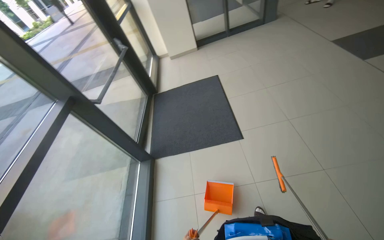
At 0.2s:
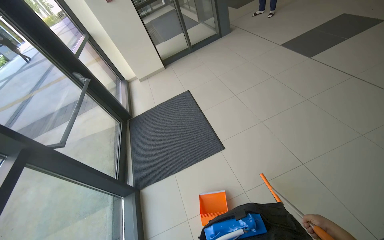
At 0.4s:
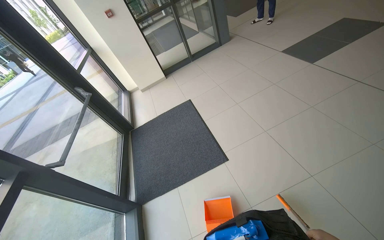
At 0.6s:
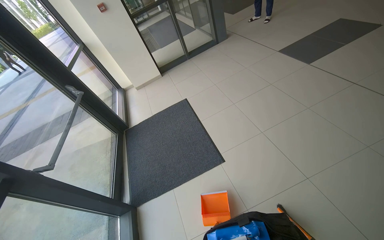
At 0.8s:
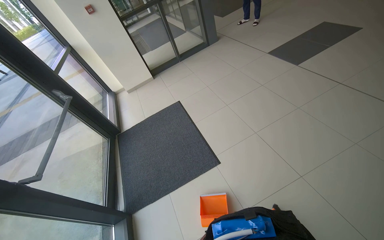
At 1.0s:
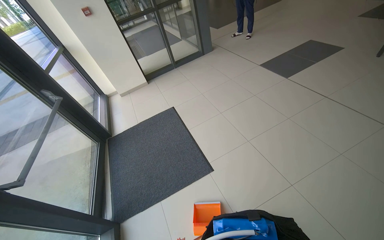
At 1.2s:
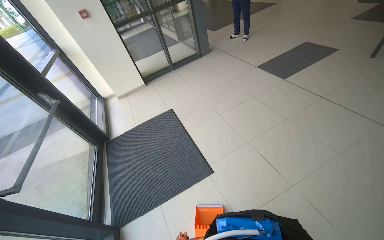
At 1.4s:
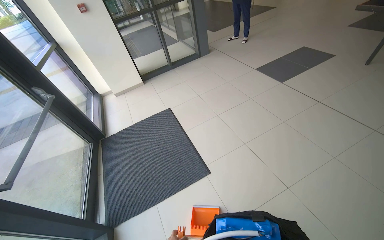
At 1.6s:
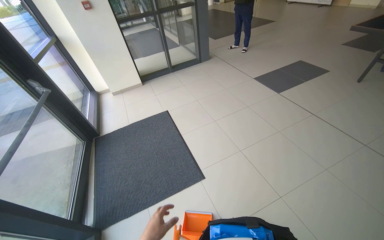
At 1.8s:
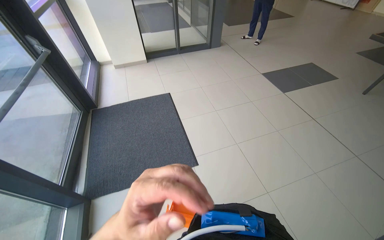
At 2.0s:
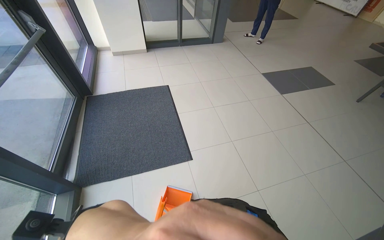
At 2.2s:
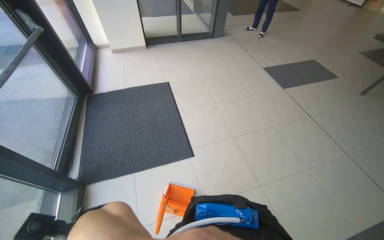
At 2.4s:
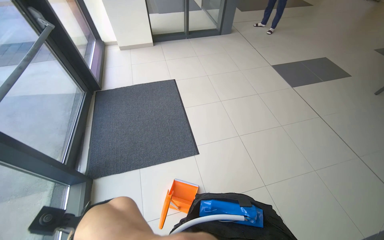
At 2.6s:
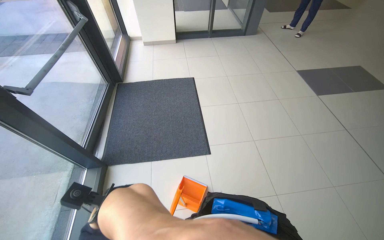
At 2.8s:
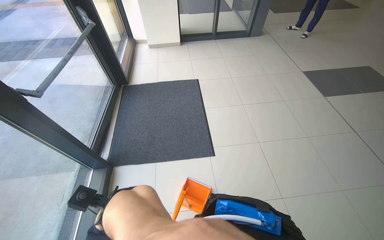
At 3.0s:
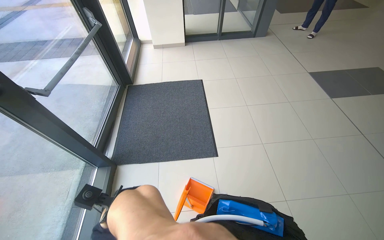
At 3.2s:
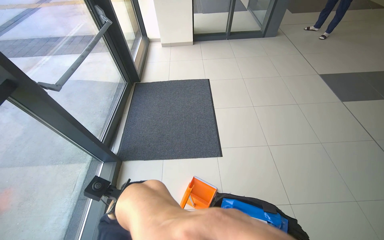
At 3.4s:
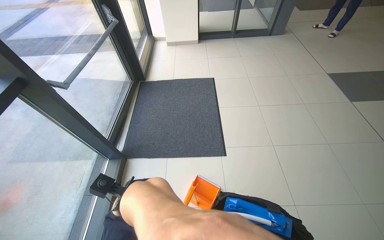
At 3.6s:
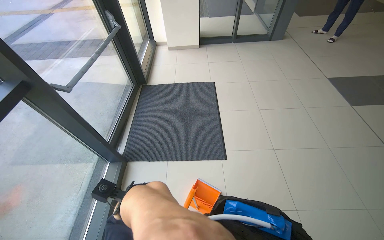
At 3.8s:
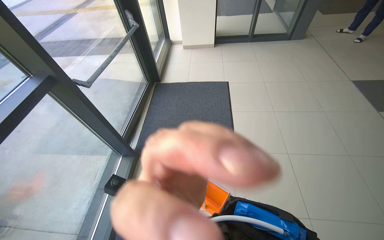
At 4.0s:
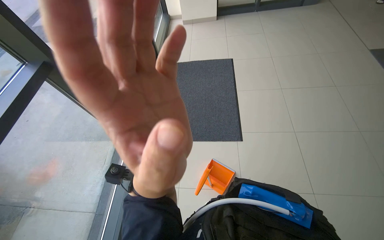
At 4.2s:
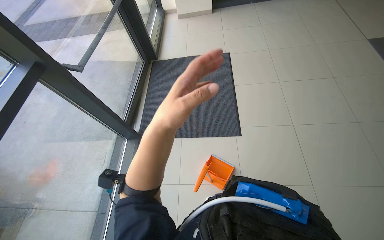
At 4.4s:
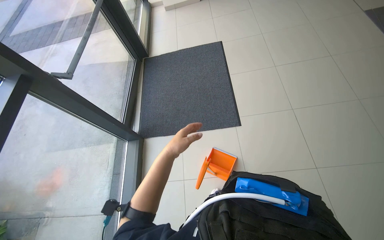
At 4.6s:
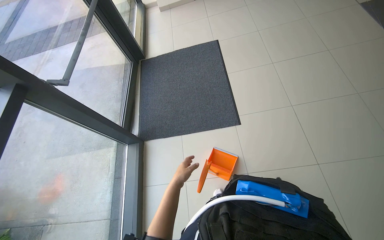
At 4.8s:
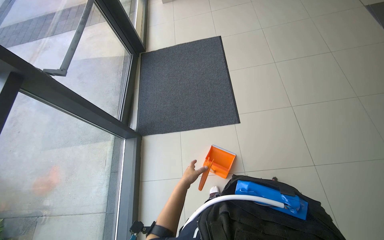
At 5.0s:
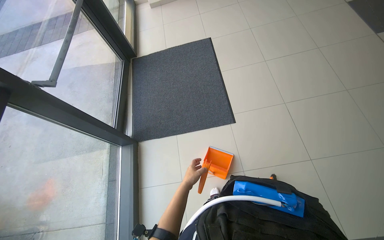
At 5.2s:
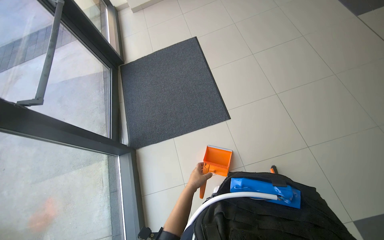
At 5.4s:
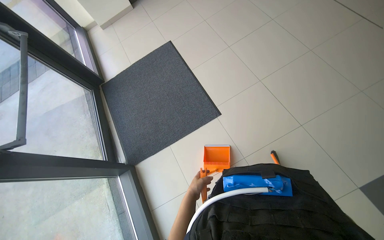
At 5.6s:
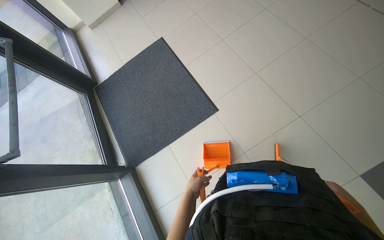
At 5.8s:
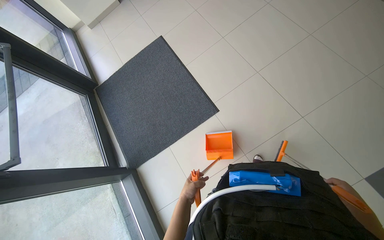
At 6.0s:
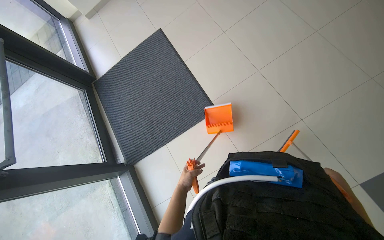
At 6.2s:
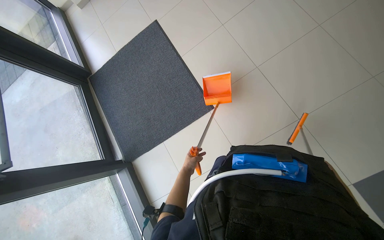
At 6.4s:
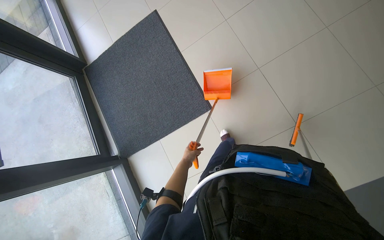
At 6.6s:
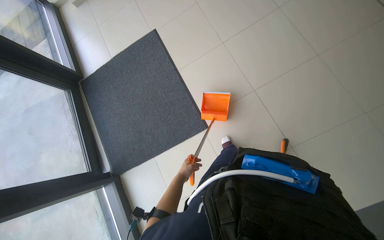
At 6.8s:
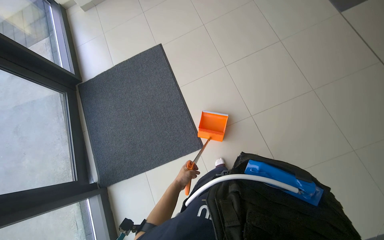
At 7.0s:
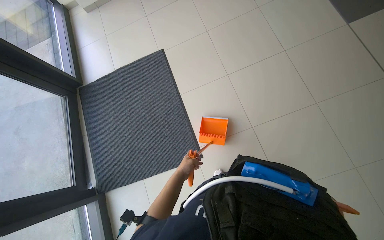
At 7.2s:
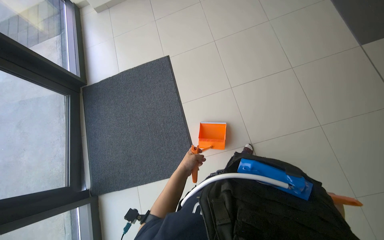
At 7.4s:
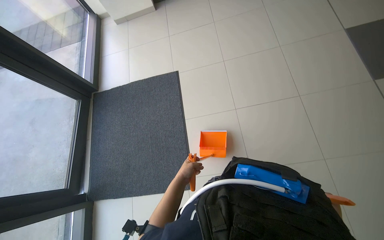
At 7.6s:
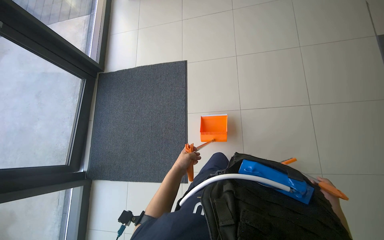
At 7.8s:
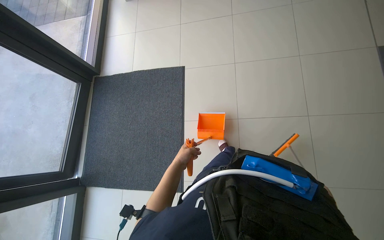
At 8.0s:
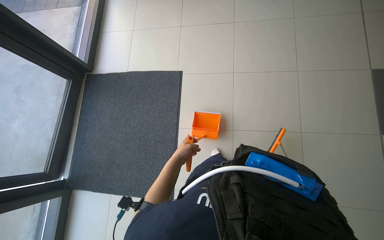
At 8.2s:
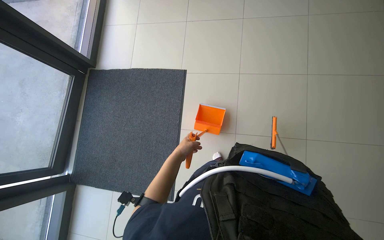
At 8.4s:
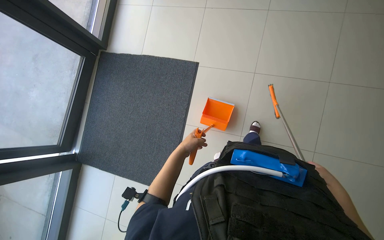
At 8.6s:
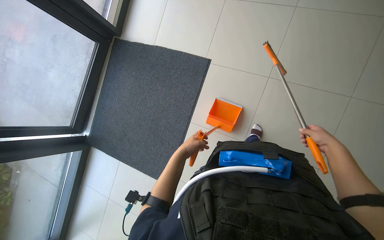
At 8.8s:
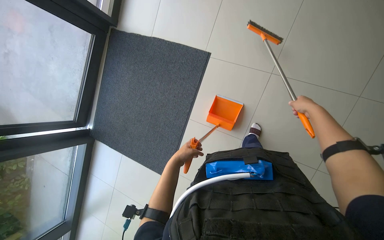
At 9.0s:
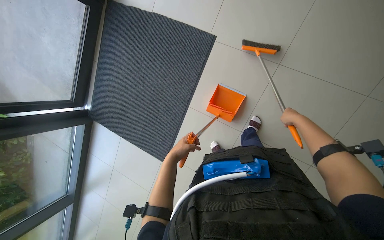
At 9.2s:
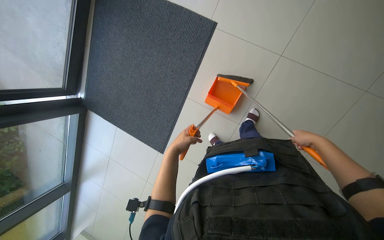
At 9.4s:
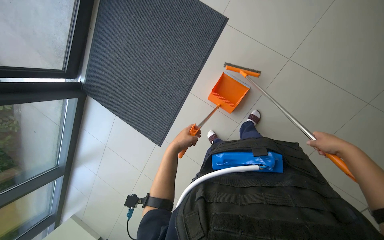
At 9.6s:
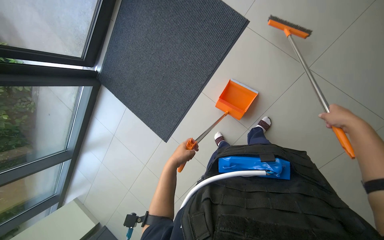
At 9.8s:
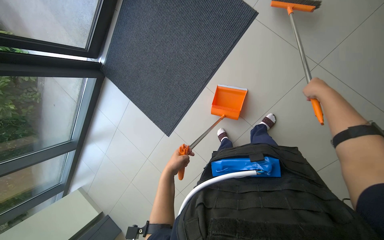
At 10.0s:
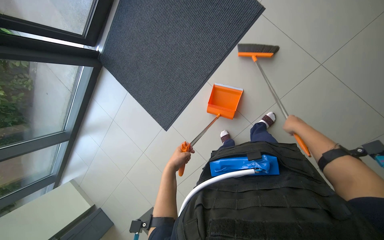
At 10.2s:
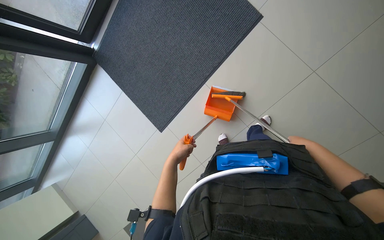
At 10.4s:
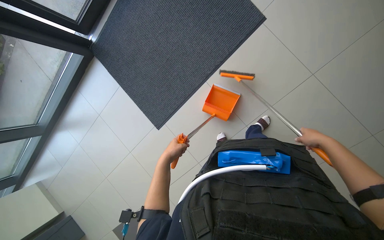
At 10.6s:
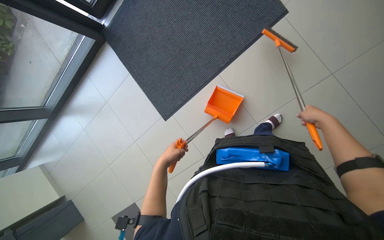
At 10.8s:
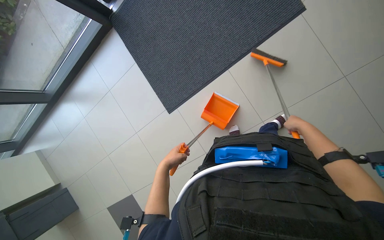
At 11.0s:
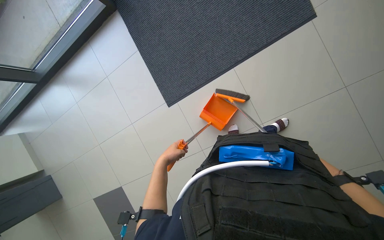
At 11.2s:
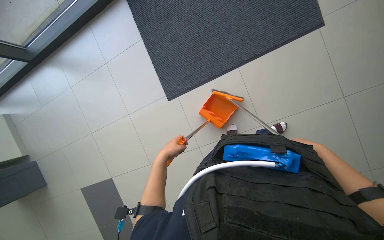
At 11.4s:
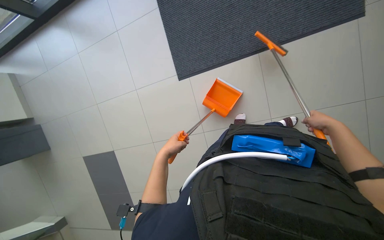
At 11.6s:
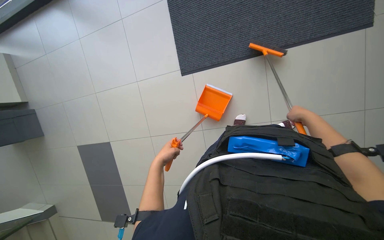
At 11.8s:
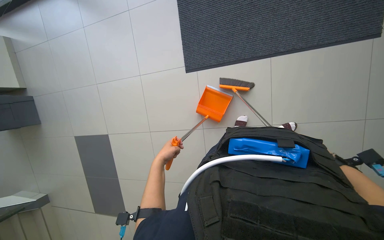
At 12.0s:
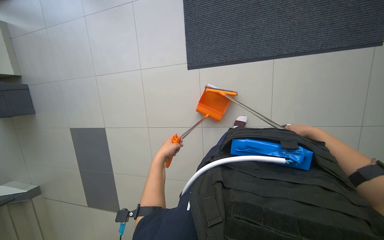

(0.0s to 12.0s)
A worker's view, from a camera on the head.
Job: sweeping floor.
The whole recording: Sweeping floor with dustpan. The worker sweeps debris from the floor using a long-handled brush and collects it with a dustpan.
0.0s - 1.6s: The camera travels roughly 40 cm. The camera sweeps to the right, by some 15 degrees.
4.4s - 6.0s: The scene turns some 25 degrees counterclockwise in the picture. The left hand moves farther from the camera and down the picture, about 25 cm.
6.0s - 7.6s: The view tilts approximately 15 degrees upward. The left hand moves up the picture, about 15 cm, and reaches approximately 10 cm farther from the camera, then returns.
7.6s - 9.0s: The view tips downward by approximately 20 degrees. The right hand shifts about 50 cm up the picture.
9.0s - 10.4s: The right hand swings nearer and farther, approximately 20 cm each way, with 2 reversals.
10.4s - 12.0s: The view tilts about 10 degrees downward. The scene rotates clockwise by approximately 40 degrees. The right hand moves nearer and farther over roughly 10 cm, changing direction 2 times.

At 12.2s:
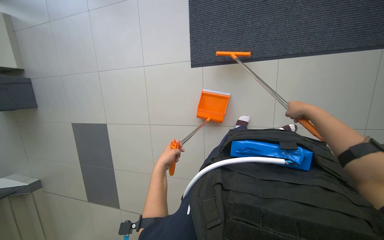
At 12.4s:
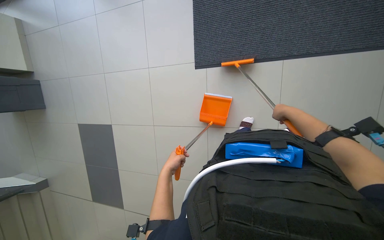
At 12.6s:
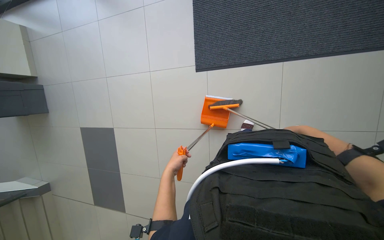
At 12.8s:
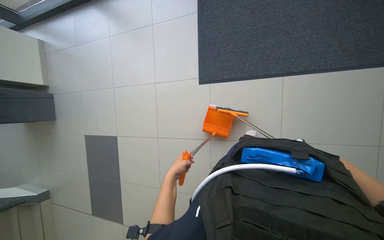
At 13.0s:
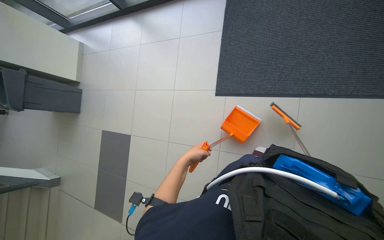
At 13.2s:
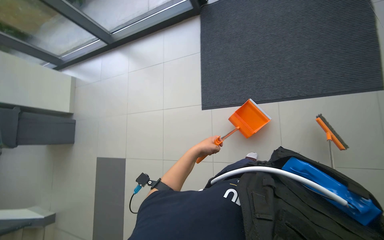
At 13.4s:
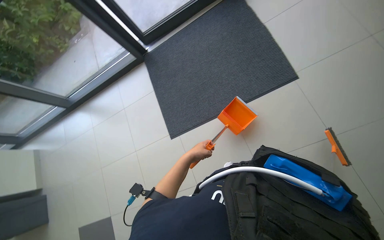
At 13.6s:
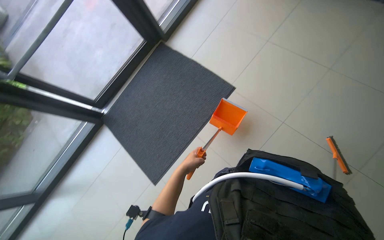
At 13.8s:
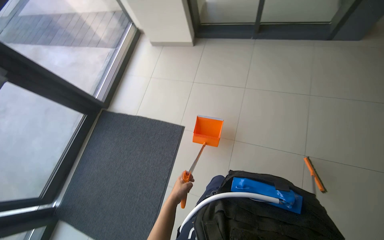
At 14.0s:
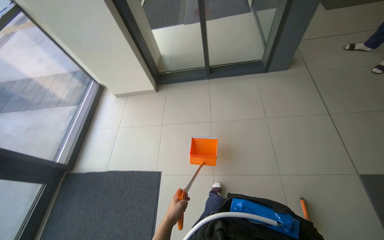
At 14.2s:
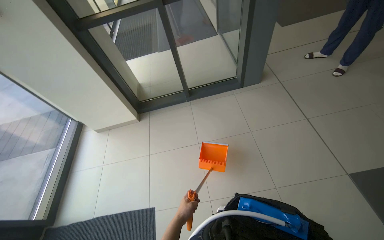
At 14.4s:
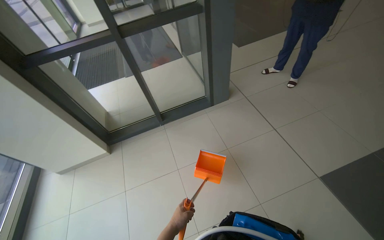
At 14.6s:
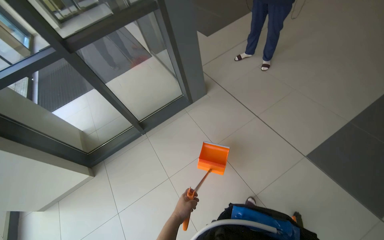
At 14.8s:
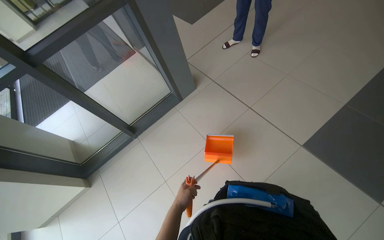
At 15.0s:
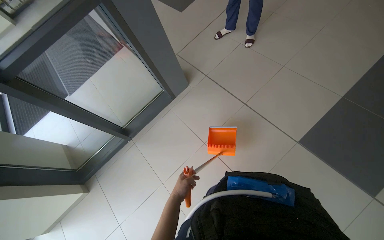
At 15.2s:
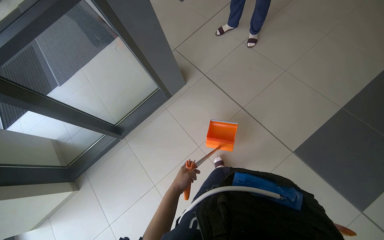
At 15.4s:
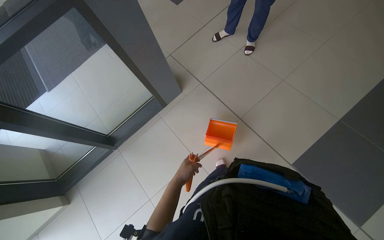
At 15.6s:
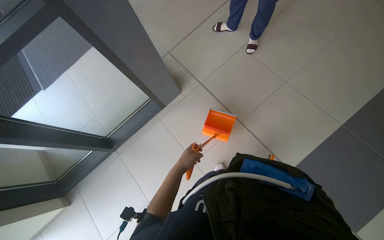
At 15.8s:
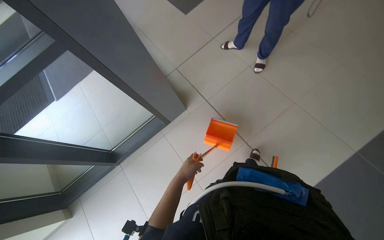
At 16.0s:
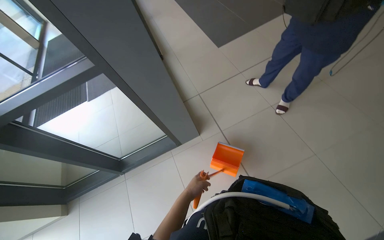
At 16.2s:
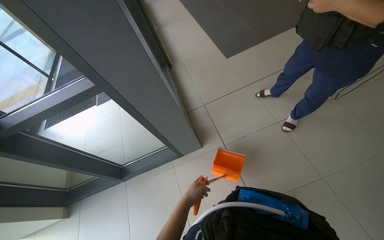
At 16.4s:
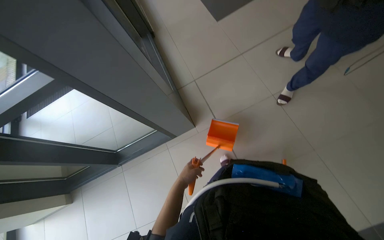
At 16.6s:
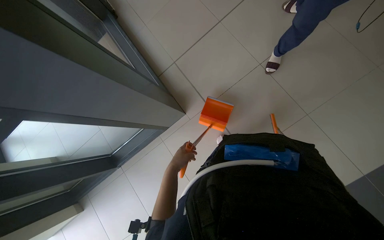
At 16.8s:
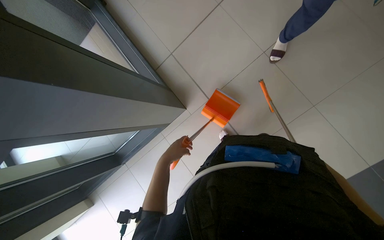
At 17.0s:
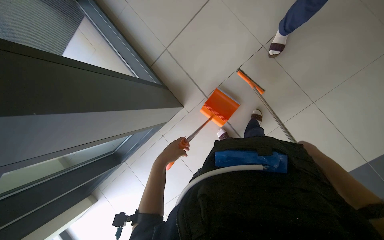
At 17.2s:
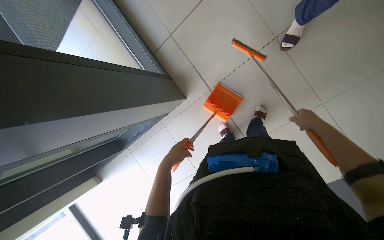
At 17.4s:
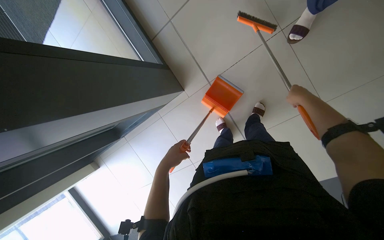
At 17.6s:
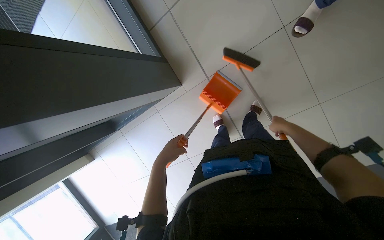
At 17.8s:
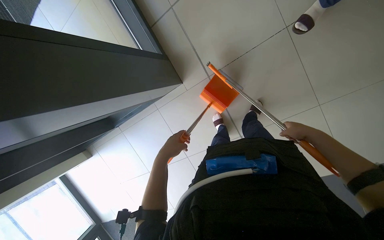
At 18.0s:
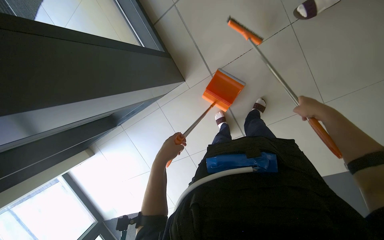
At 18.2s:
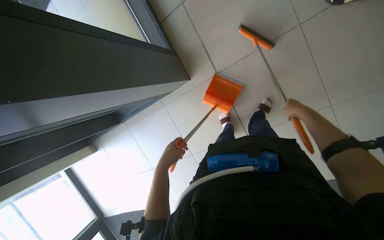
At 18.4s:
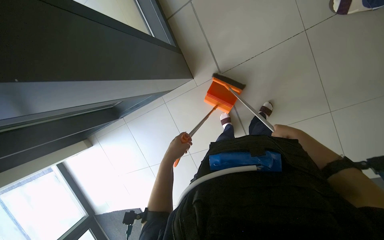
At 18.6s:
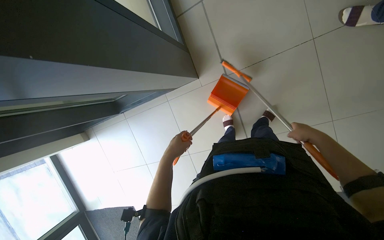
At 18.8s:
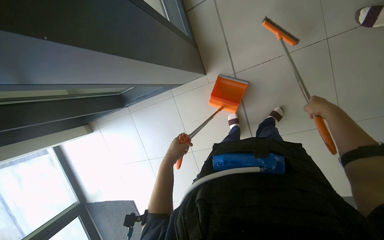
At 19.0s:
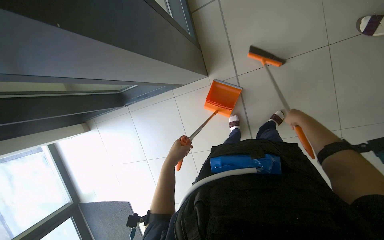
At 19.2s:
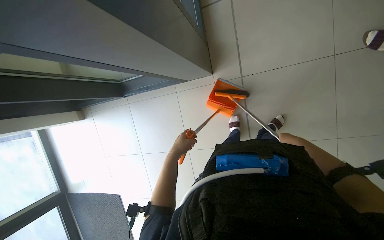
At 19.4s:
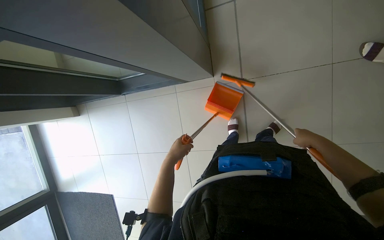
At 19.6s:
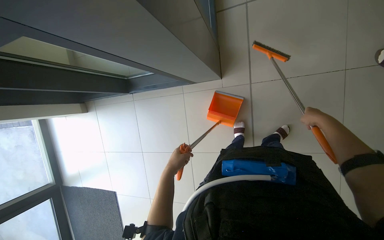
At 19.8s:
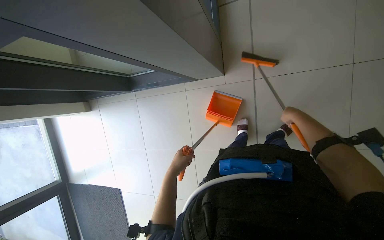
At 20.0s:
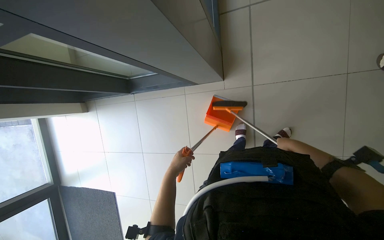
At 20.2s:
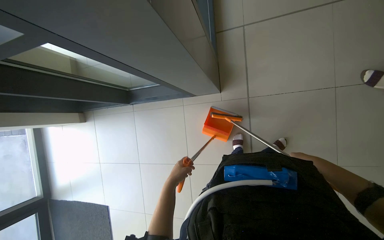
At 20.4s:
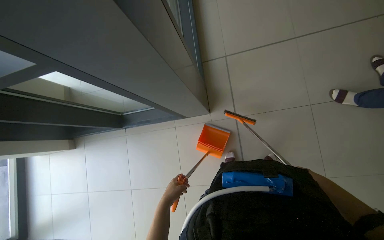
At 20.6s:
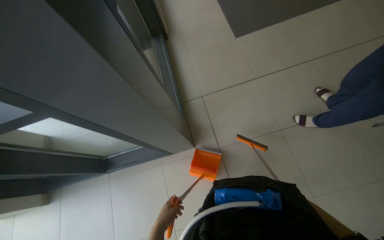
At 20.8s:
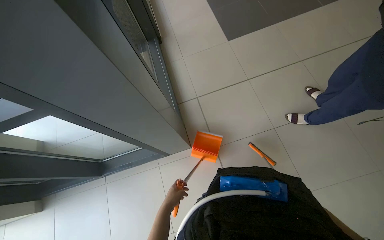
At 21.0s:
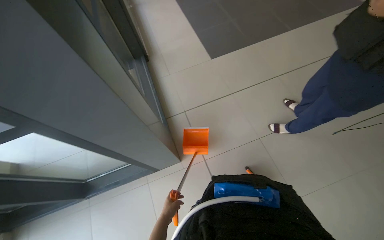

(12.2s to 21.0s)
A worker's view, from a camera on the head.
Job: sweeping floor.
The whole recording: Sweeping floor with dustpan. The worker sweeps debris from the floor using a long-handled brush and collects it with a dustpan.
12.2s - 13.6s: The wearer moves roughly 50 cm. The view tips upward by roughly 40 degrees. The scene rotates counterclockwise by roughly 40 degrees.
13.6s - 15.2s: The head travels about 70 cm. The head rotates some 50 degrees to the right.
15.2s - 16.6s: The head travels approximately 60 cm.
16.6s - 18.0s: The view tips downward by approximately 15 degrees.
18.0s - 19.6s: The left hand shifts approximately 15 cm down the picture; the right hand goes up and down the picture, about 10 cm each way, reversing 3 times.
19.6s - 21.0s: The wearer's head swings roughly 20 degrees to the right. The wearer looks roughly 35 degrees further upward.
